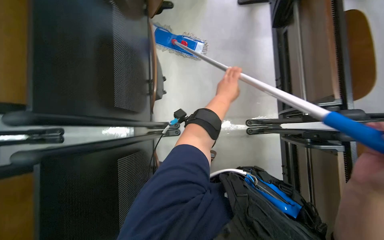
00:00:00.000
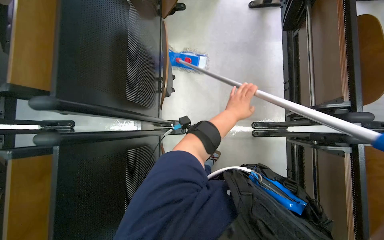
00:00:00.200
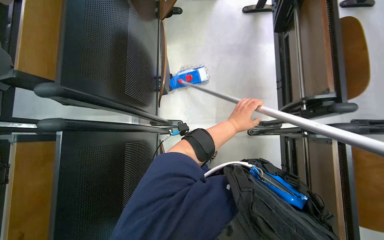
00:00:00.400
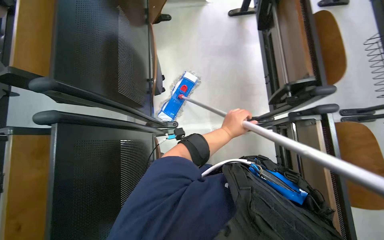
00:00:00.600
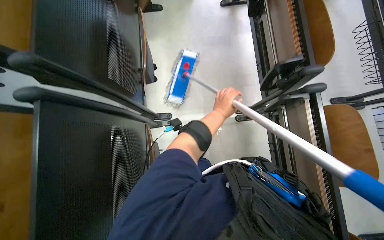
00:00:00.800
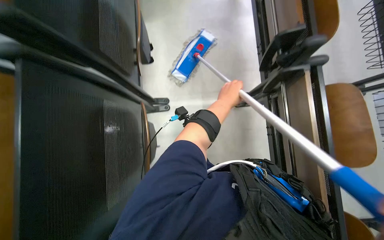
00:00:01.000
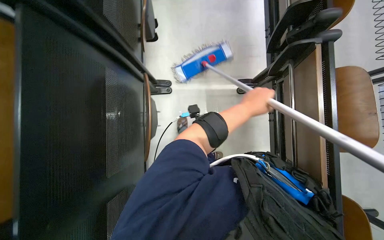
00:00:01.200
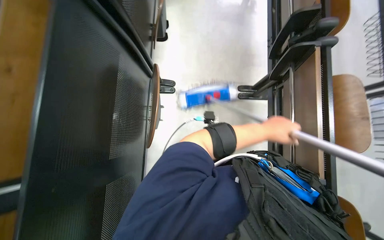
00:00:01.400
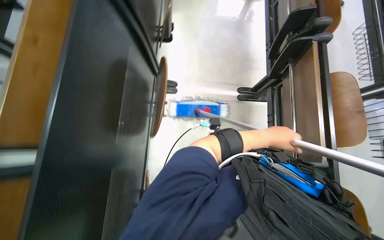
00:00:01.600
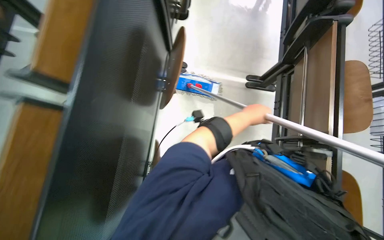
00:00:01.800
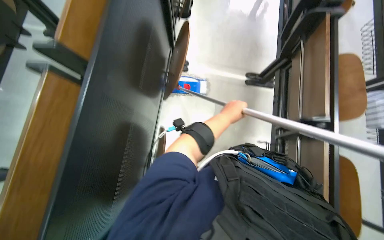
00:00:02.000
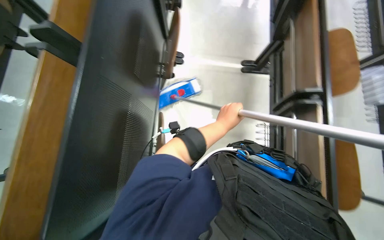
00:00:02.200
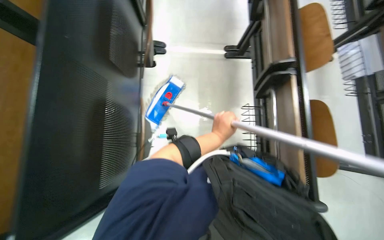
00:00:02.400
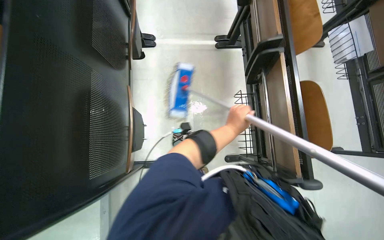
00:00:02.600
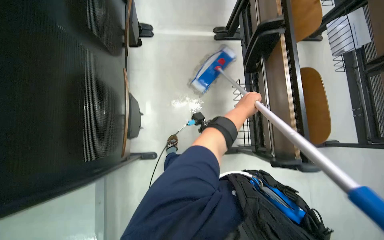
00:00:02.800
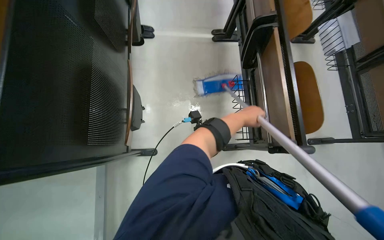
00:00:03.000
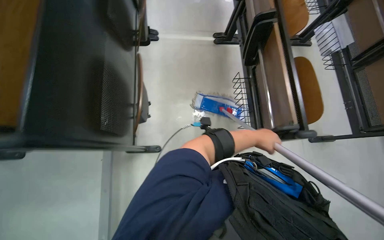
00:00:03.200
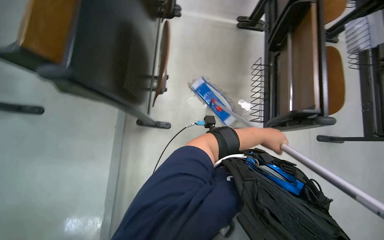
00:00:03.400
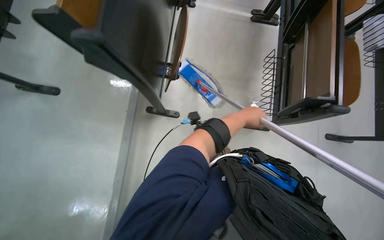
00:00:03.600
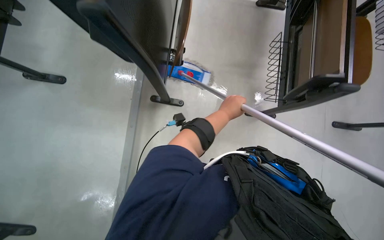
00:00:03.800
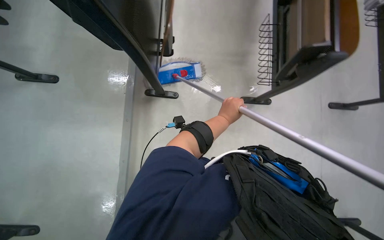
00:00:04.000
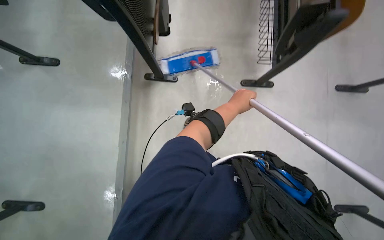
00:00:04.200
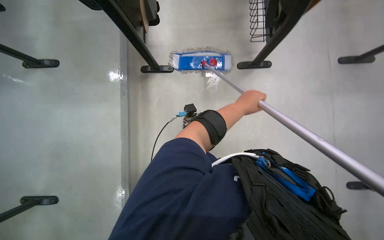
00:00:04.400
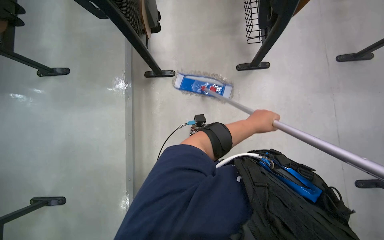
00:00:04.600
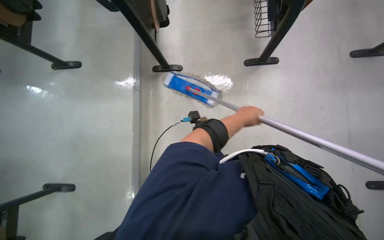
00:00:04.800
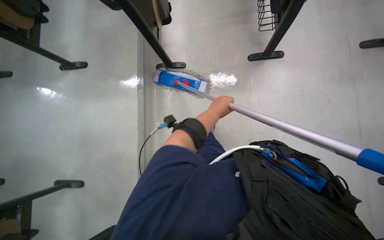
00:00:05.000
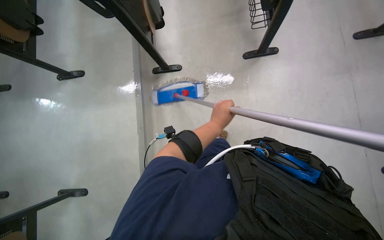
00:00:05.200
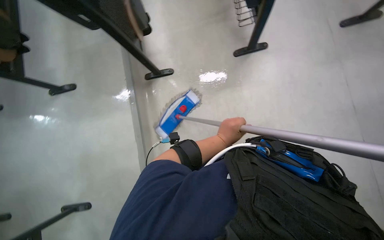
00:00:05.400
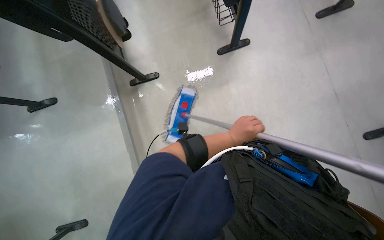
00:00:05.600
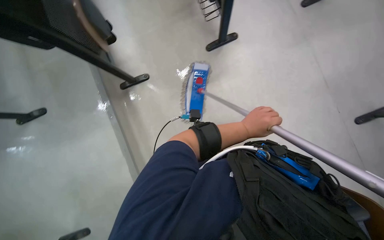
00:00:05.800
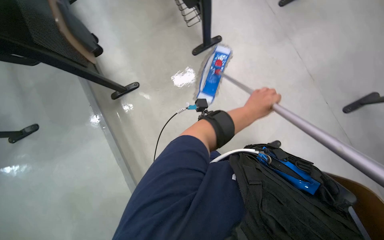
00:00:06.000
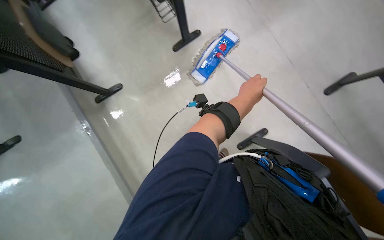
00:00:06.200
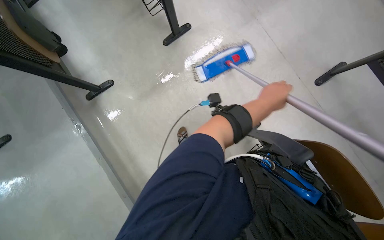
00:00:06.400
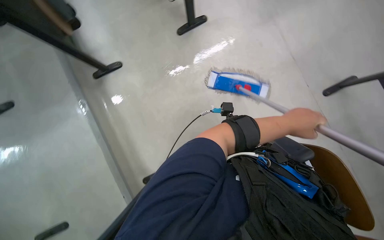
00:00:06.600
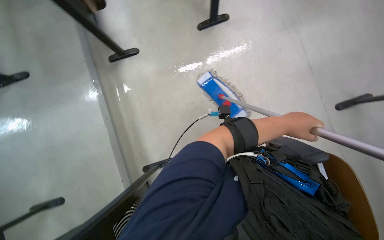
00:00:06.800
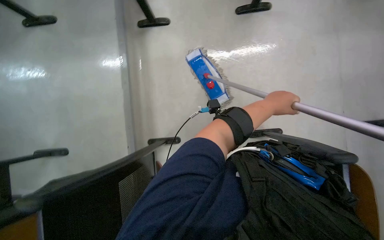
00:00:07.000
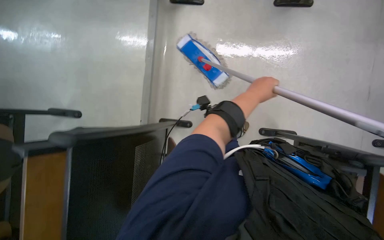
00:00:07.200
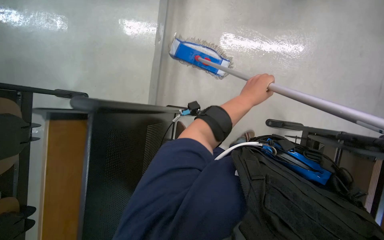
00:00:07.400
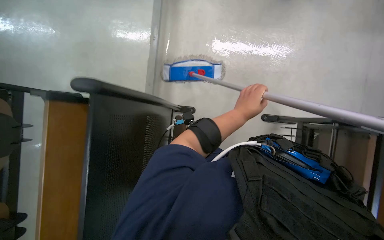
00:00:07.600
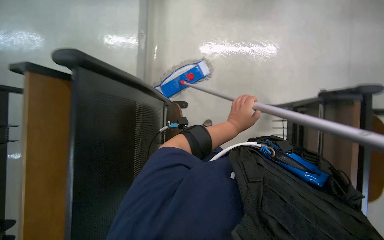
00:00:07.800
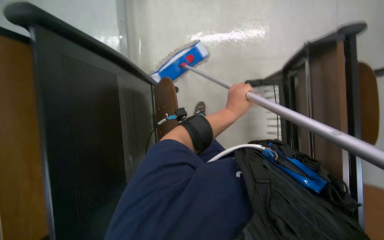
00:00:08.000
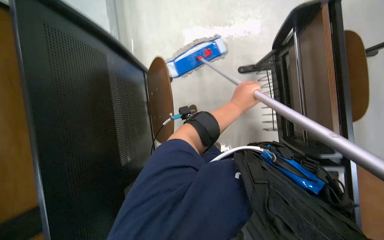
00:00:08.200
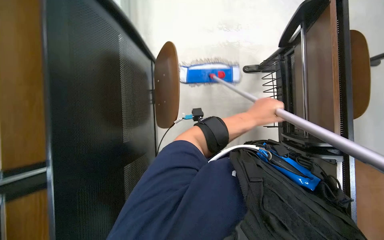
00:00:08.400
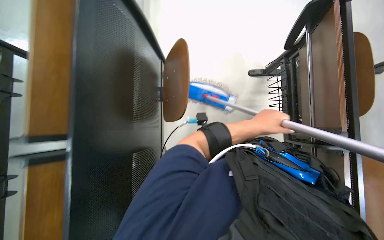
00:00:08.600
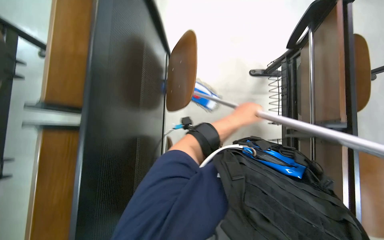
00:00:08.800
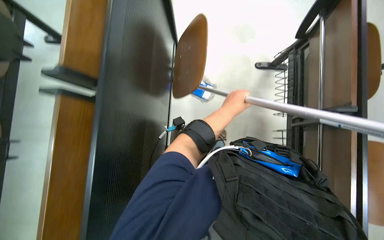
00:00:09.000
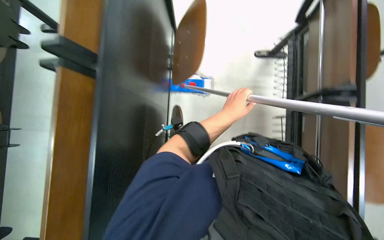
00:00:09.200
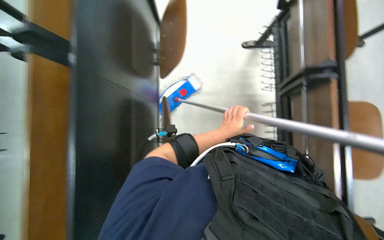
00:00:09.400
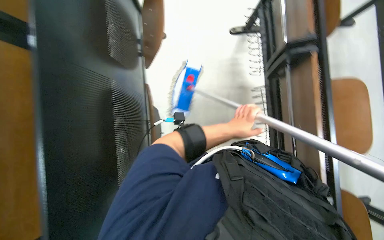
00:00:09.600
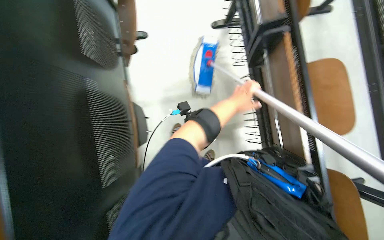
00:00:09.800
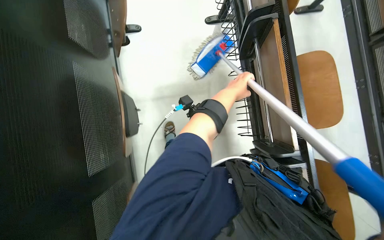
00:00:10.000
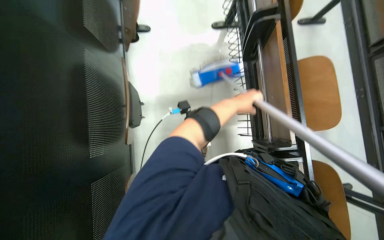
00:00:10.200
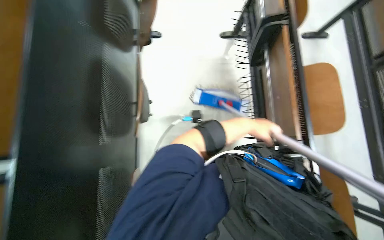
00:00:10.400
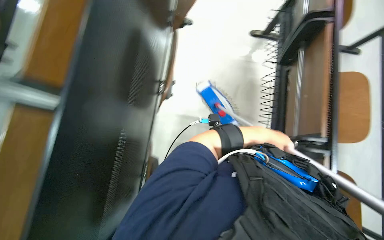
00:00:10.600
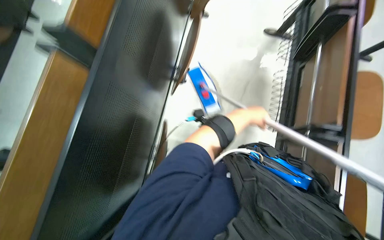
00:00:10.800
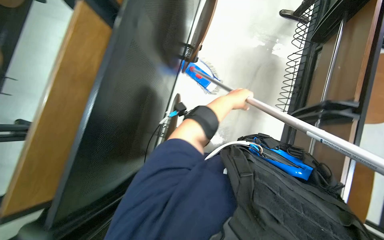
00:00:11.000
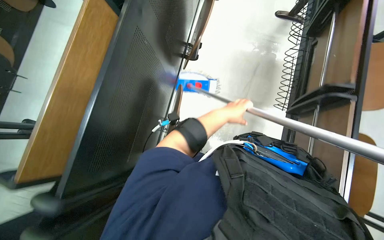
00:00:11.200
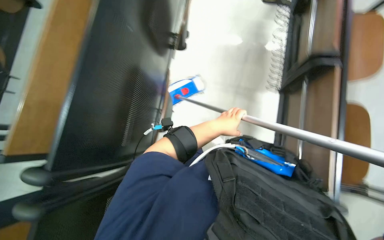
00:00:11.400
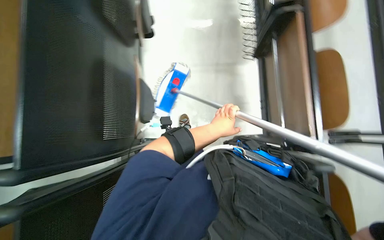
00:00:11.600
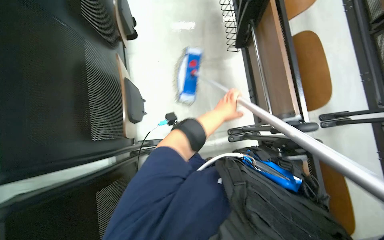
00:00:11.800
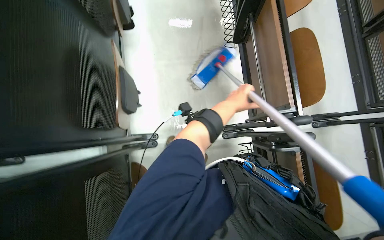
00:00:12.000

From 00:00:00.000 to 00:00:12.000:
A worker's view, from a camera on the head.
Job: mopping floor.
The whole recording: Mopping classroom floor. The worker mops the classroom floor, occasionally adjusting the mop and moving the cleaning cart.
From 00:00:00.000 to 00:00:01.600: The head travels about 50 cm.
From 00:00:03.000 to 00:00:04.400: The wearer moves about 60 cm.
From 00:00:04.400 to 00:00:06.000: The scene turns some 25 degrees counterclockwise in the picture.
From 00:00:06.000 to 00:00:07.600: The left hand reaches roughly 10 cm to the right, then returns.
From 00:00:09.000 to 00:00:10.400: The left hand moves to the right, about 25 cm.
From 00:00:10.400 to 00:00:12.000: The camera travels about 60 cm.

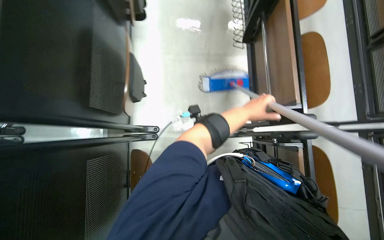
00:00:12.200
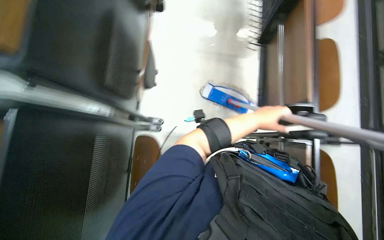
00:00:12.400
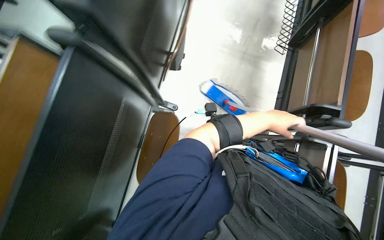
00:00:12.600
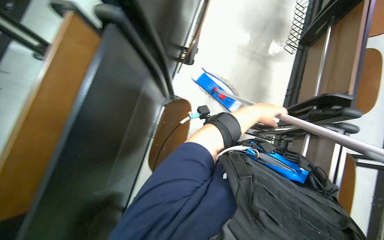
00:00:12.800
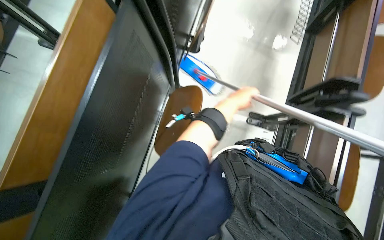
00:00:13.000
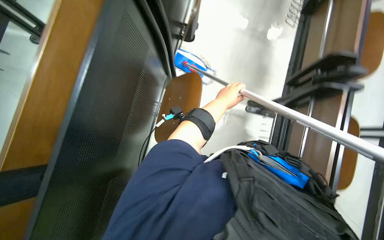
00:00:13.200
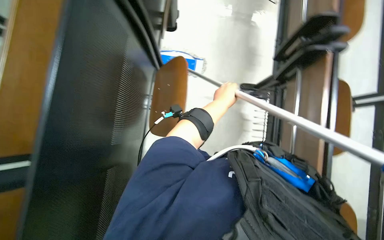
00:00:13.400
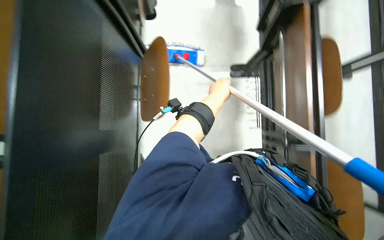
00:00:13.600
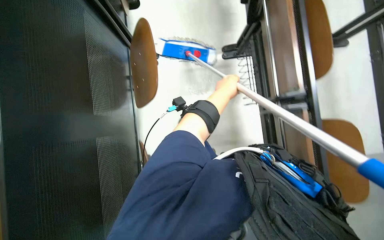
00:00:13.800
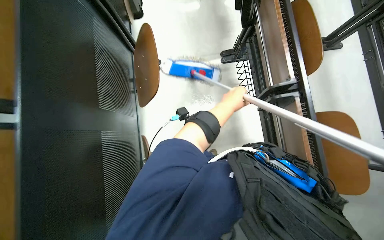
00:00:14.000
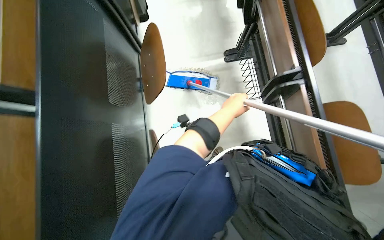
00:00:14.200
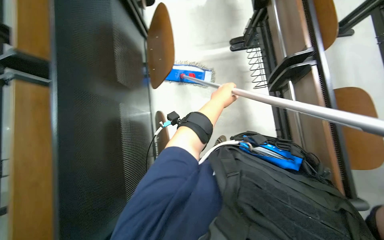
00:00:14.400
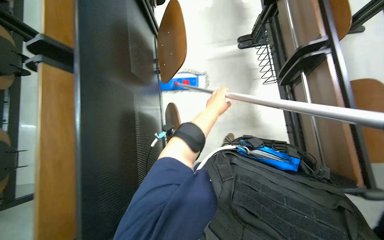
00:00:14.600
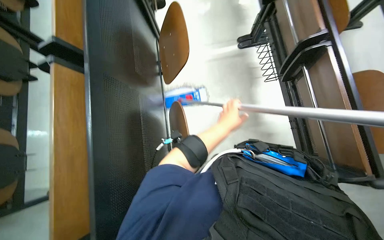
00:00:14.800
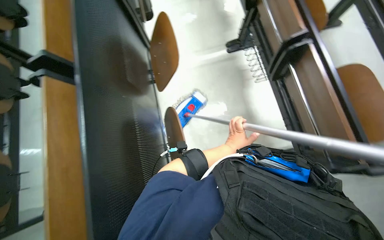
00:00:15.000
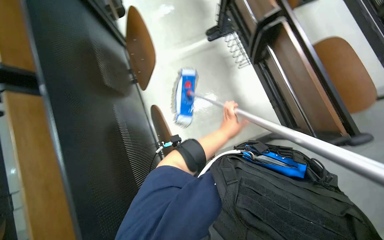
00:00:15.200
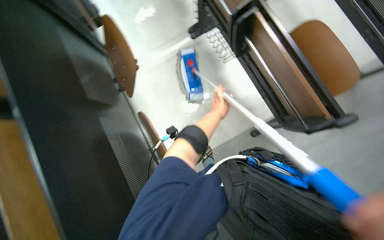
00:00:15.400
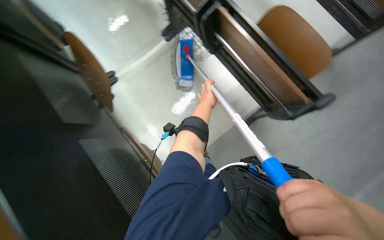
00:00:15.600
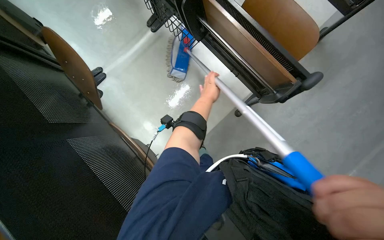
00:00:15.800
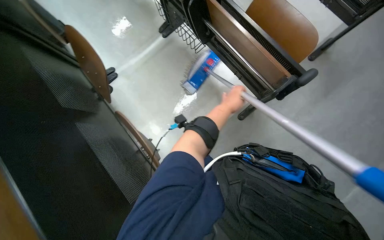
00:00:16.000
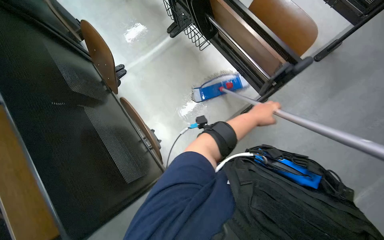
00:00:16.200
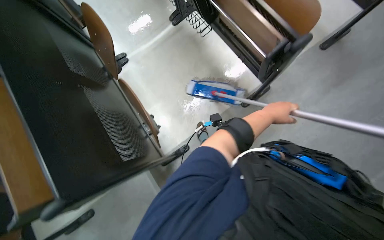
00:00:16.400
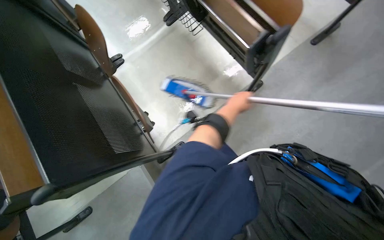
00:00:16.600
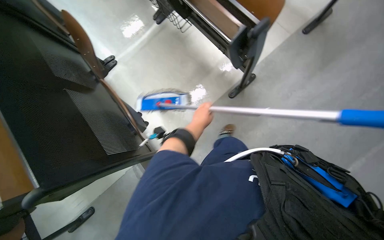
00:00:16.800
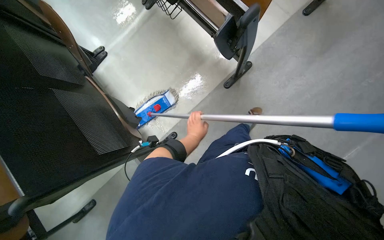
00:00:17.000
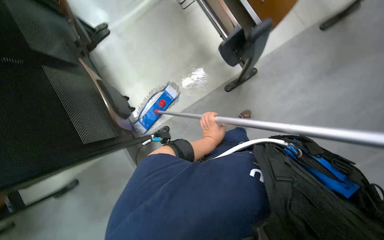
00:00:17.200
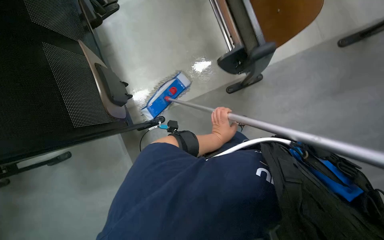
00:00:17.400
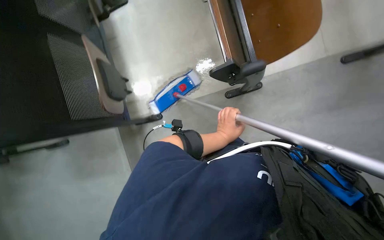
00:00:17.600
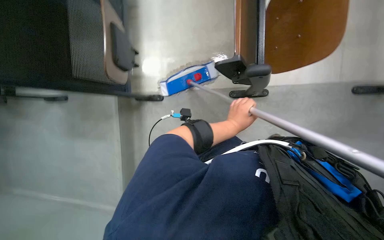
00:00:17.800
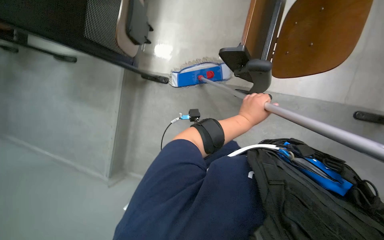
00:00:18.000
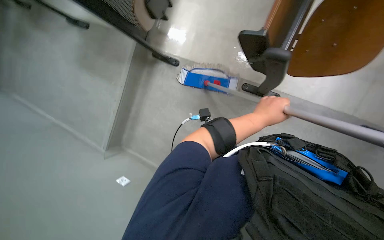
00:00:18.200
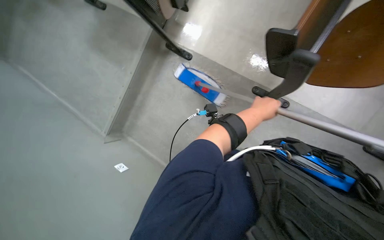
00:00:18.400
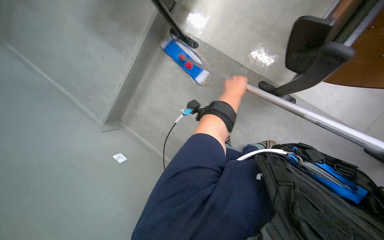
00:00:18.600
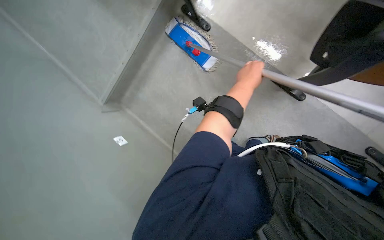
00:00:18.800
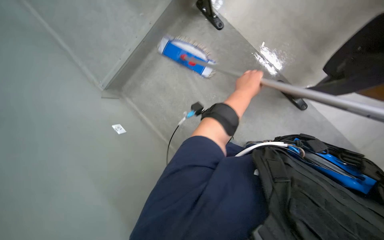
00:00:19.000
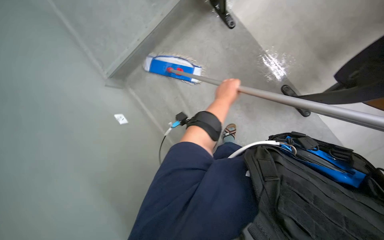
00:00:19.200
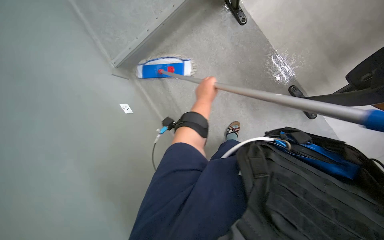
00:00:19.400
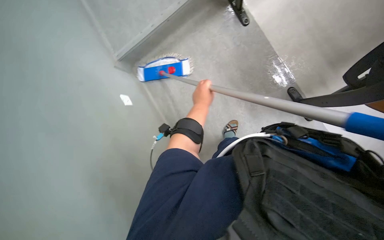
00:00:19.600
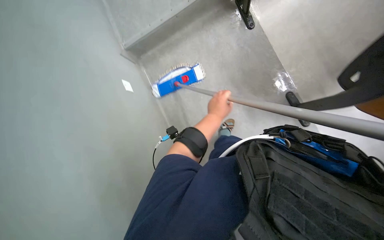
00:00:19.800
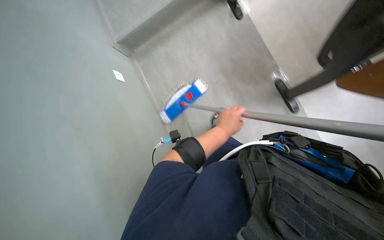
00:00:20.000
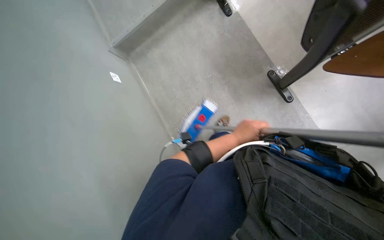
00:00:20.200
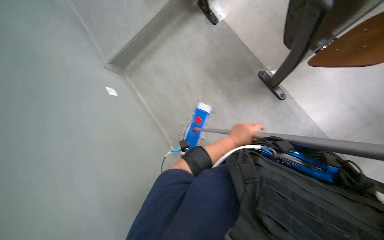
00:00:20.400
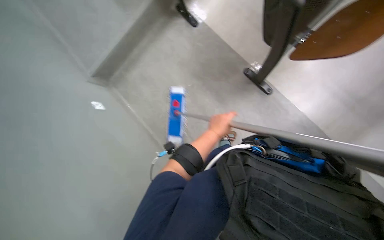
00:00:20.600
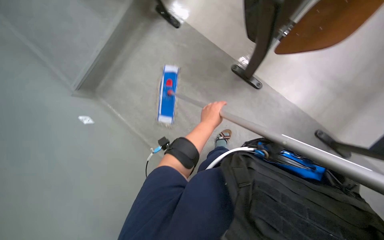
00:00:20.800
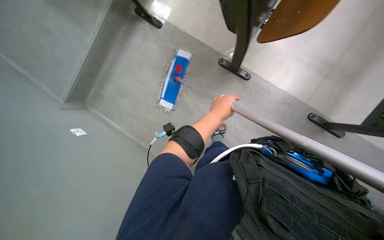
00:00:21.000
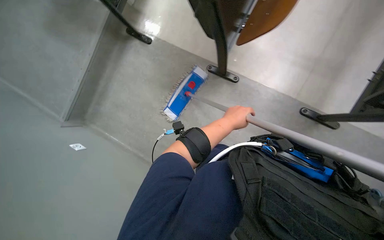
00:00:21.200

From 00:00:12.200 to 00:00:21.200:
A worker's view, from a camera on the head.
Job: mopping floor.
The whole recording: Mopping classroom floor. The worker mops the classroom floor, occasionally adjusting the mop and moving the cleaning cart.
From 00:00:12.200 to 00:00:13.800: The head travels approximately 40 cm.
From 00:00:13.800 to 00:00:15.200: The left hand travels down the picture by approximately 20 cm.
From 00:00:15.200 to 00:00:16.600: The left hand goes to the right and returns, about 20 cm each way.
From 00:00:16.600 to 00:00:18.200: The wearer looks roughly 25 degrees further downward. The scene rotates clockwise by approximately 50 degrees.
From 00:00:18.200 to 00:00:19.800: The view tilts roughly 15 degrees downward. The left hand goes about 15 cm farther from the camera.
From 00:00:19.800 to 00:00:21.200: The scene rotates counterclockwise by some 30 degrees.
